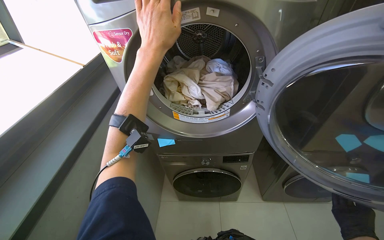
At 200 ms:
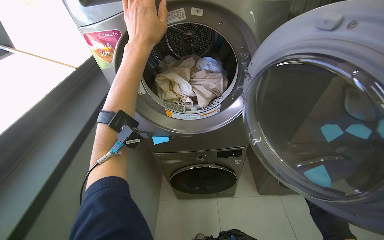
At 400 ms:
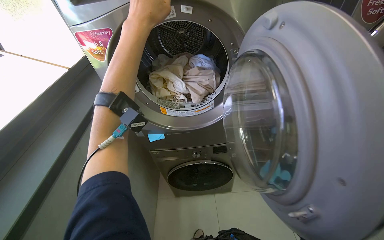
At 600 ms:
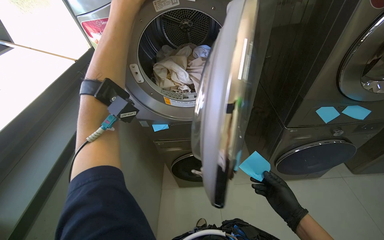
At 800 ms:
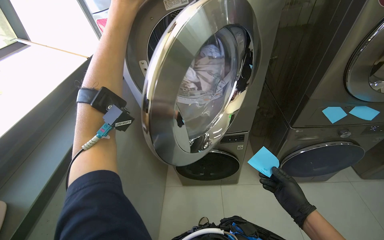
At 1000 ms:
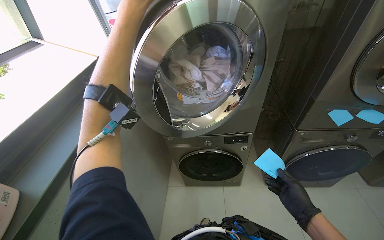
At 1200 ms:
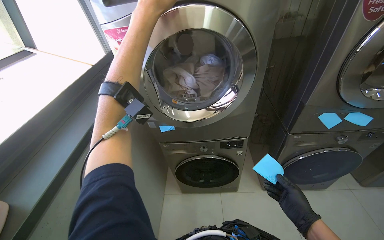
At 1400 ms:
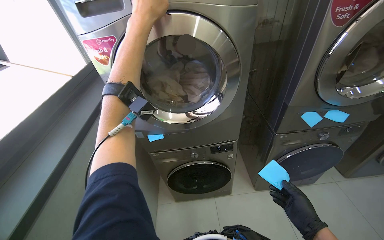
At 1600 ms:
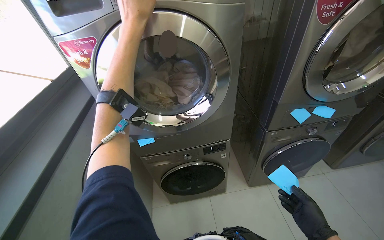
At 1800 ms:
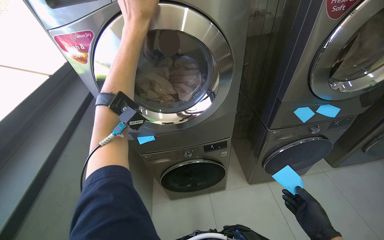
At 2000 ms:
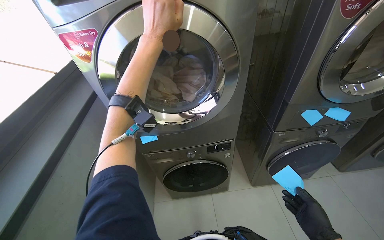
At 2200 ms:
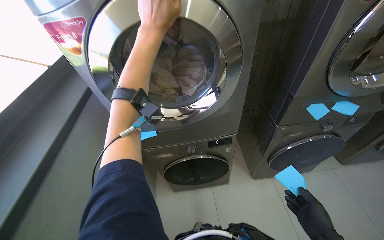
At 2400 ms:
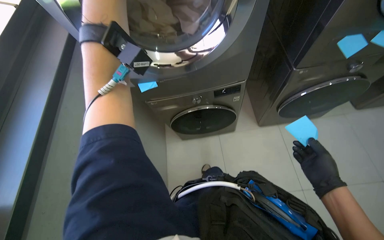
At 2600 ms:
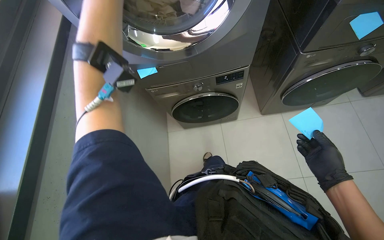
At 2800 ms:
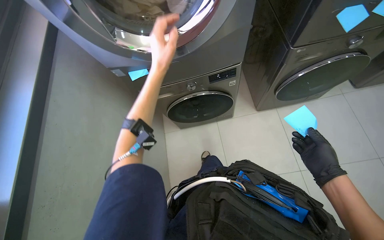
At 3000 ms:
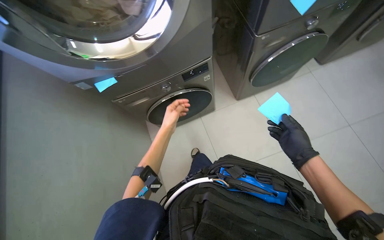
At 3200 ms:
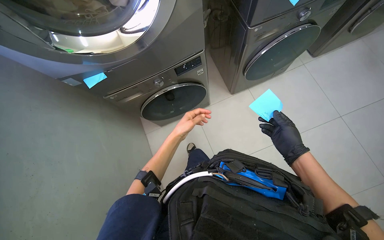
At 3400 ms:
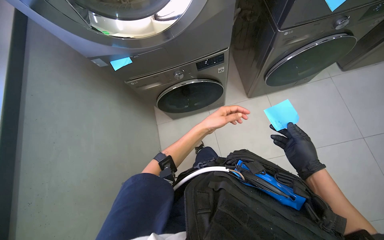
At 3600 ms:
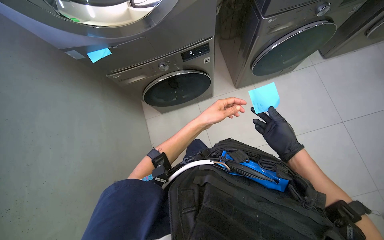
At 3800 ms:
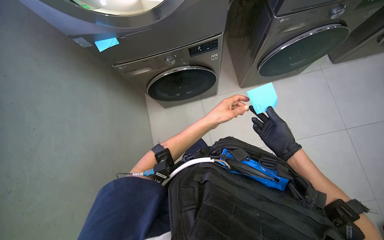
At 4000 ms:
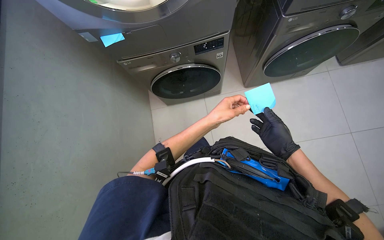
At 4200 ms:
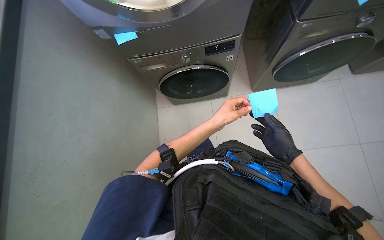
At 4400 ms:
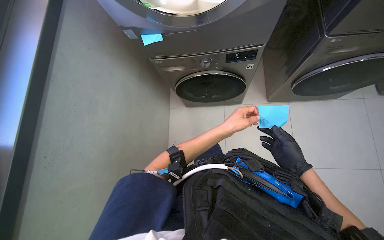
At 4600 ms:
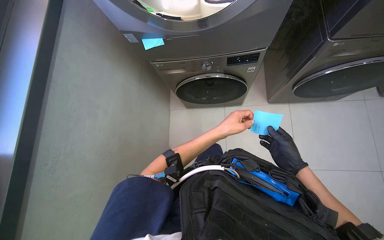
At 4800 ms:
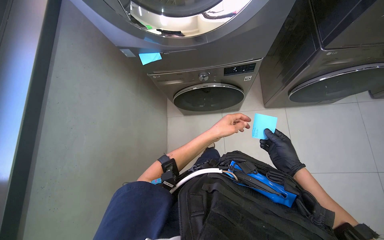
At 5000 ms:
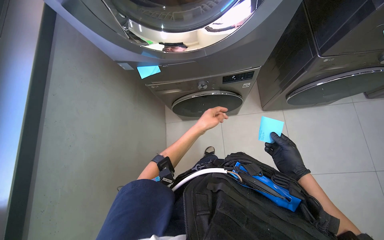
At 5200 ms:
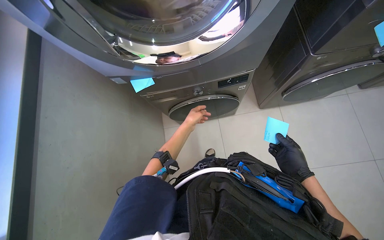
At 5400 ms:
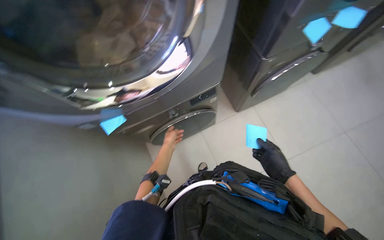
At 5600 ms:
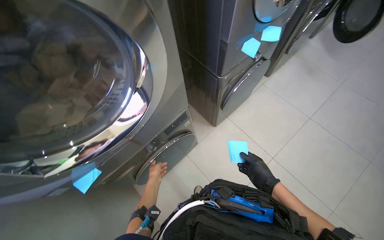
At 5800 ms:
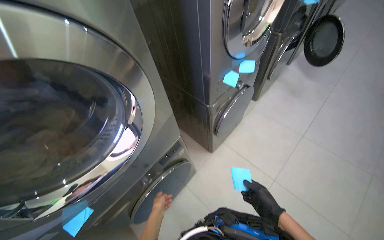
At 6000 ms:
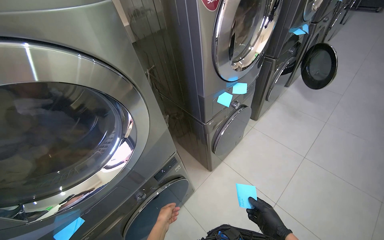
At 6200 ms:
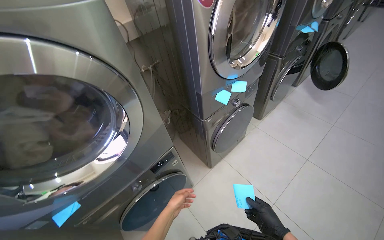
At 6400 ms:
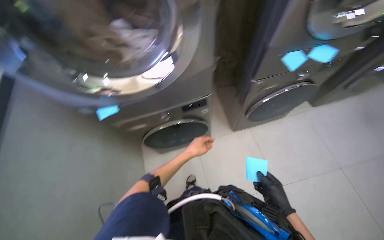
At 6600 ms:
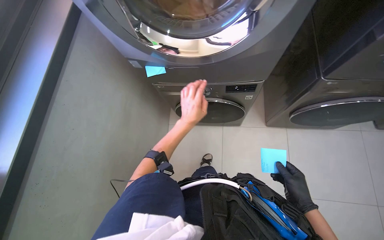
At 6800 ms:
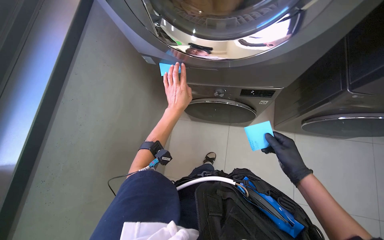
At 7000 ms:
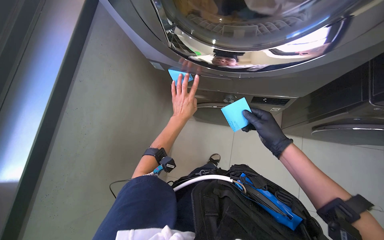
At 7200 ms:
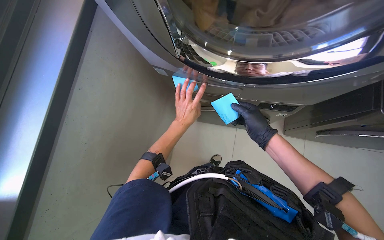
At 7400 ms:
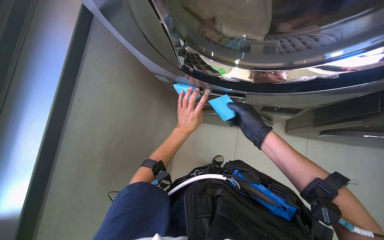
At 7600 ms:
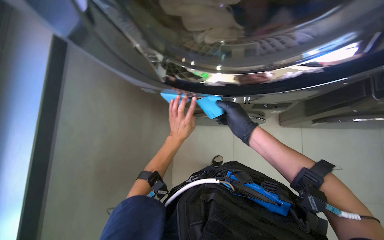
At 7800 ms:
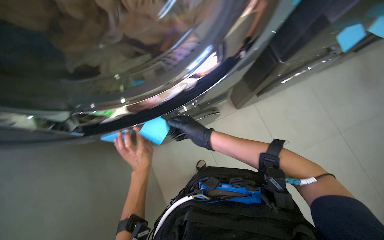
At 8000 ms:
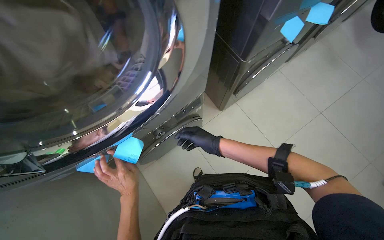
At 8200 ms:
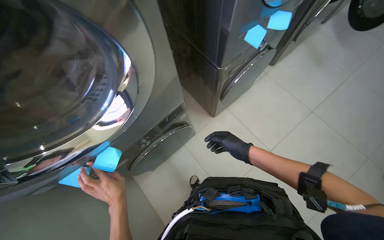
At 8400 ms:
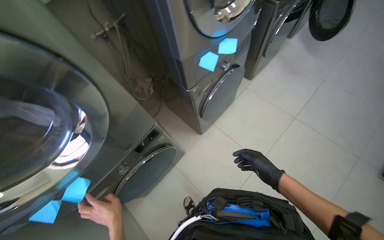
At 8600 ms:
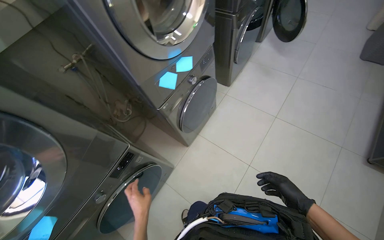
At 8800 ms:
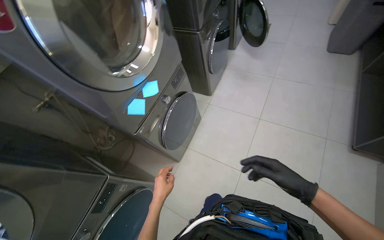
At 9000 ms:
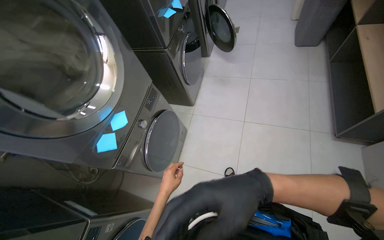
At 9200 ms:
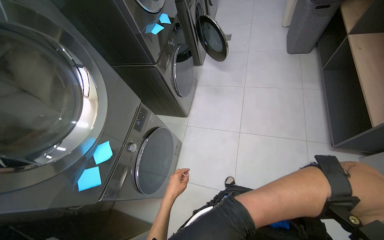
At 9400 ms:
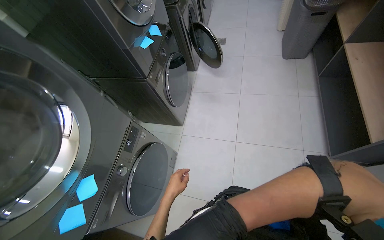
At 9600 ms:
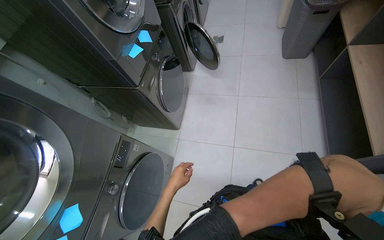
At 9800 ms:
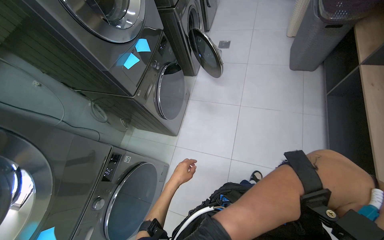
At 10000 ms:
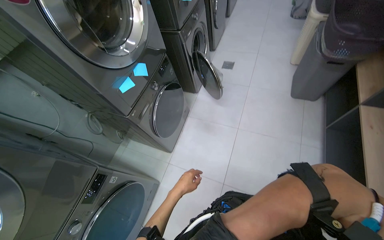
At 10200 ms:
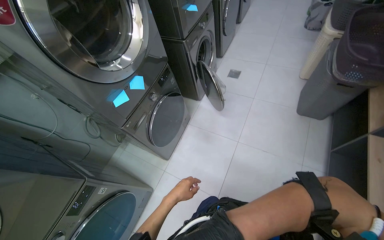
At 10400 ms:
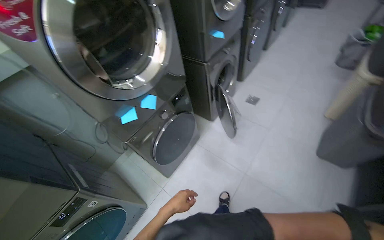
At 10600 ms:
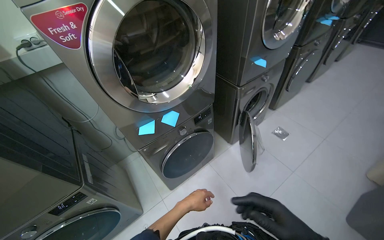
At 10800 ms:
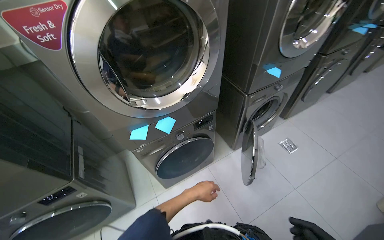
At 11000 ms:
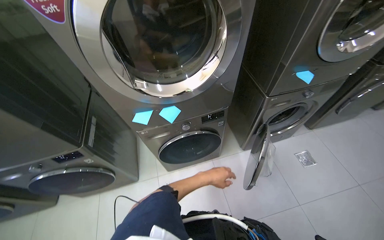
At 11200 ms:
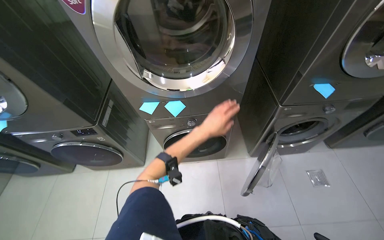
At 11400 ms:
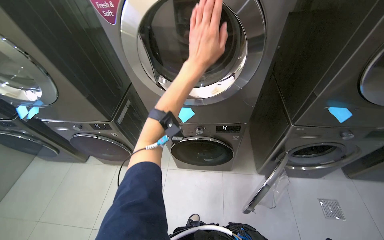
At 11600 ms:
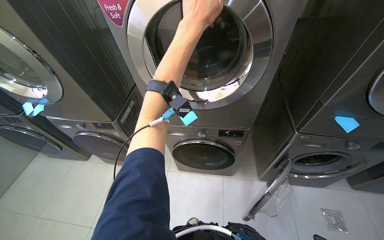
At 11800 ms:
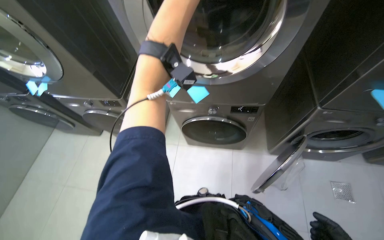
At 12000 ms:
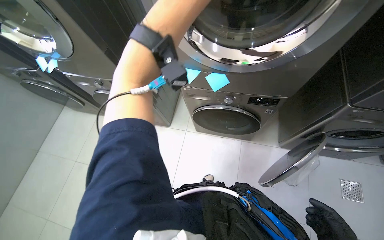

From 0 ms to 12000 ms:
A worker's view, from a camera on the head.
Job: managing laundry.
The whole recording: Operating laundry machines. The worker places notes on machines, loads and unloads clothes, cleans lint filters, and adjusts machine settings.
From 1600 ms to 3000 ms: The wearer looks approximately 35 degrees further downward. The left hand travels farther from the camera and down the picture by roughly 60 cm.
From 3000 ms to 4400 ms: The left hand is displaced to the right by about 15 cm.
From 4400 ms to 6000 ms: The view tips upward by approximately 40 degrees. The scene rotates counterclockwise by approximately 40 degrees.
From 6000 ms to 7600 ms: The wearer's head swings some 45 degrees to the left. The wearer looks some 25 degrees further downward.
From 7600 ms to 9000 ms: The camera is carried approximately 70 cm. The head turns to the right by roughly 60 degrees. The view tilts some 25 degrees upward.
From 9000 ms to 10400 ms: The head travels roughly 90 cm.
From 10400 ms to 12000 ms: The wearer's head swings about 65 degrees to the left. The wearer looks some 20 degrees further downward.

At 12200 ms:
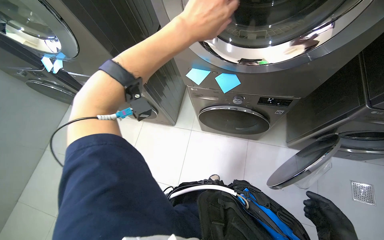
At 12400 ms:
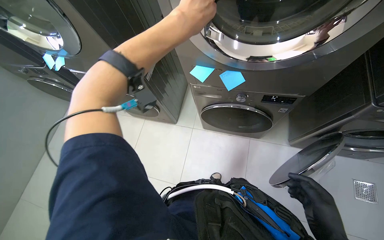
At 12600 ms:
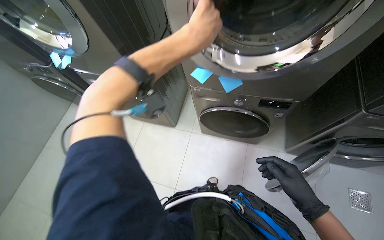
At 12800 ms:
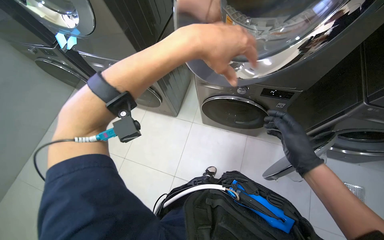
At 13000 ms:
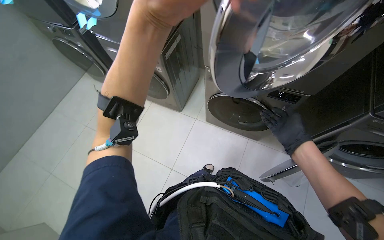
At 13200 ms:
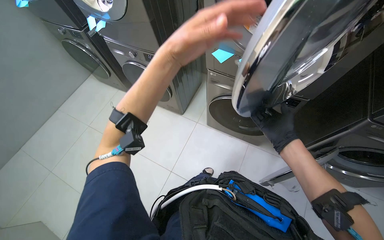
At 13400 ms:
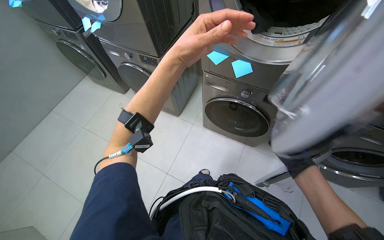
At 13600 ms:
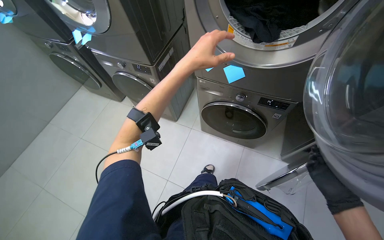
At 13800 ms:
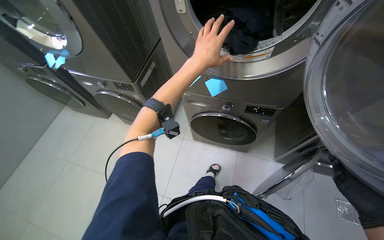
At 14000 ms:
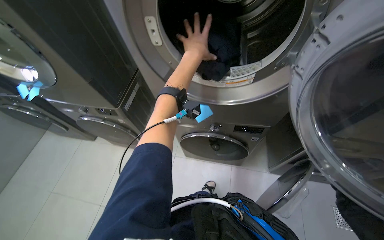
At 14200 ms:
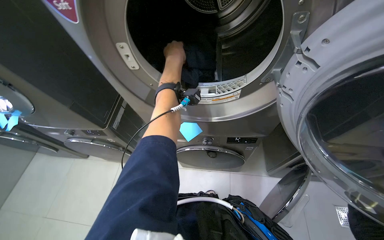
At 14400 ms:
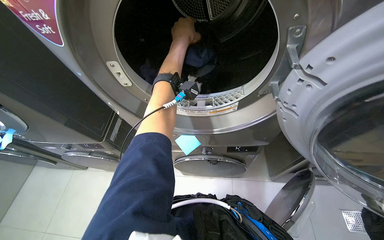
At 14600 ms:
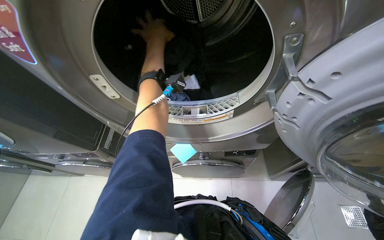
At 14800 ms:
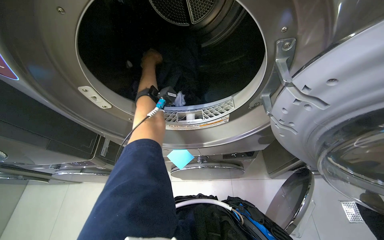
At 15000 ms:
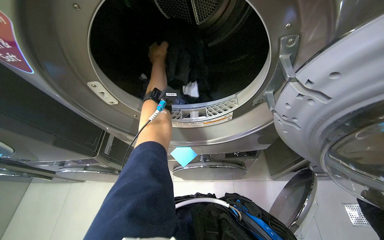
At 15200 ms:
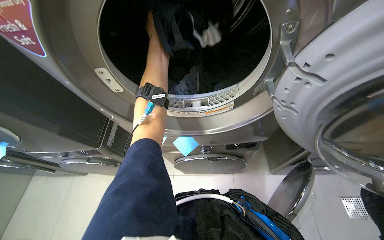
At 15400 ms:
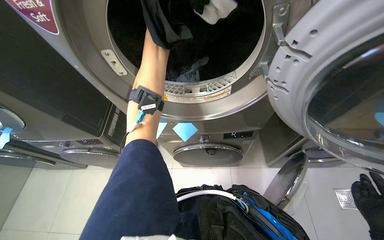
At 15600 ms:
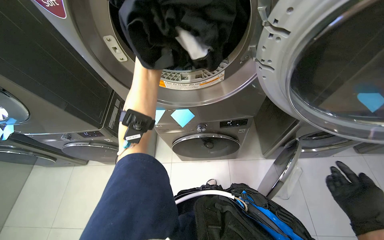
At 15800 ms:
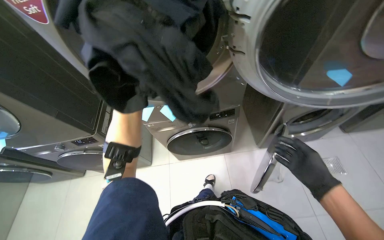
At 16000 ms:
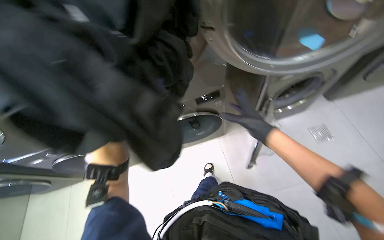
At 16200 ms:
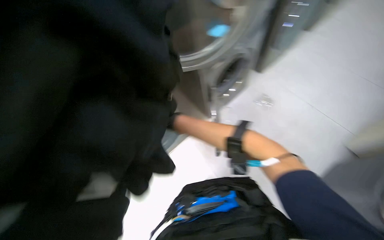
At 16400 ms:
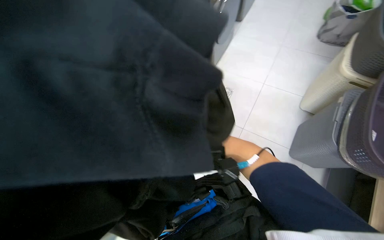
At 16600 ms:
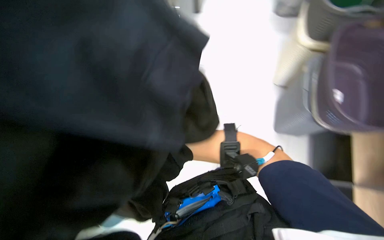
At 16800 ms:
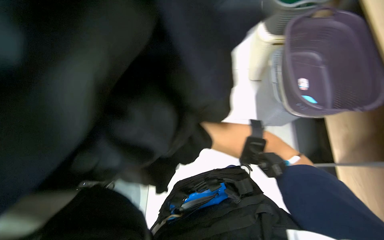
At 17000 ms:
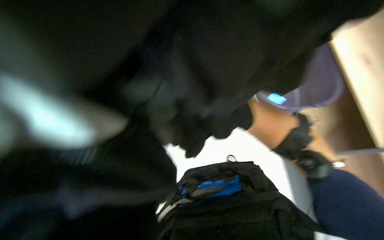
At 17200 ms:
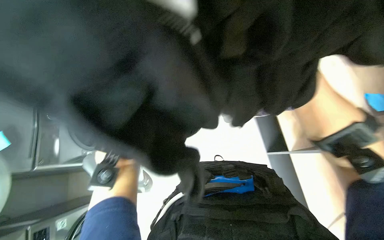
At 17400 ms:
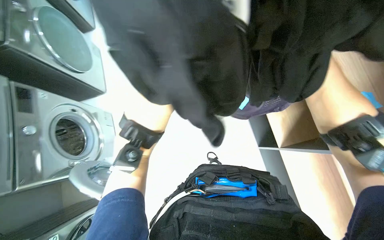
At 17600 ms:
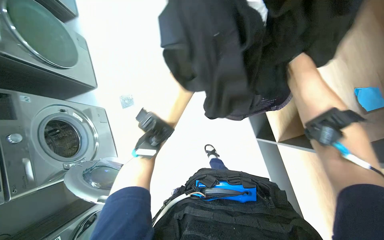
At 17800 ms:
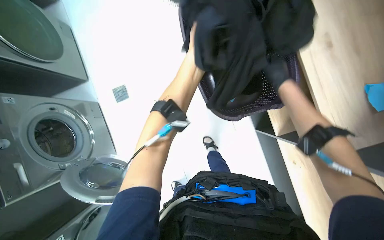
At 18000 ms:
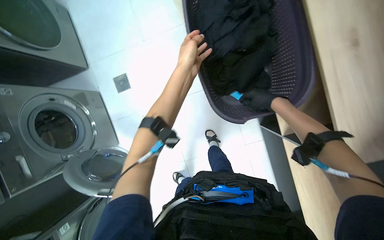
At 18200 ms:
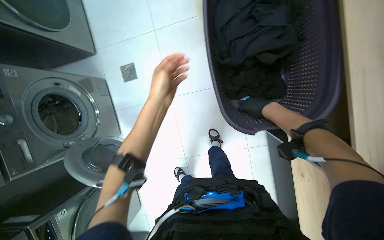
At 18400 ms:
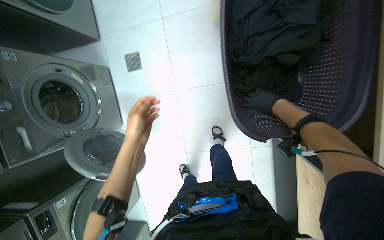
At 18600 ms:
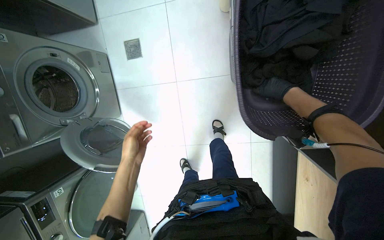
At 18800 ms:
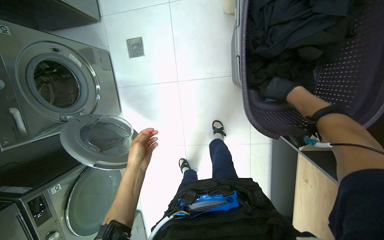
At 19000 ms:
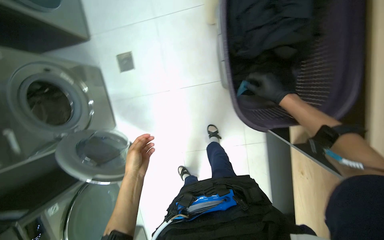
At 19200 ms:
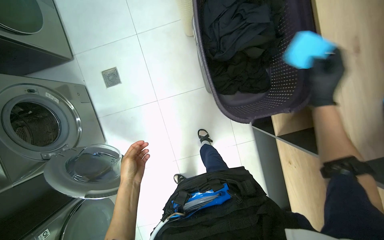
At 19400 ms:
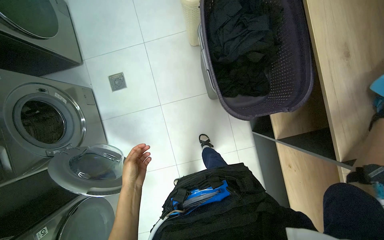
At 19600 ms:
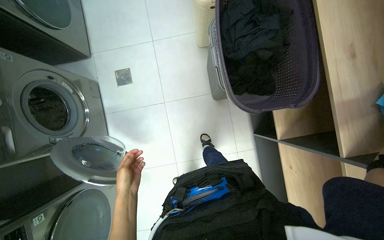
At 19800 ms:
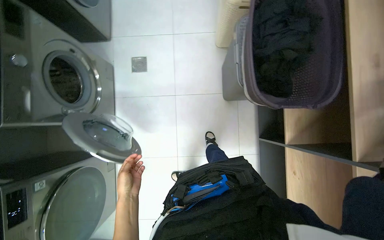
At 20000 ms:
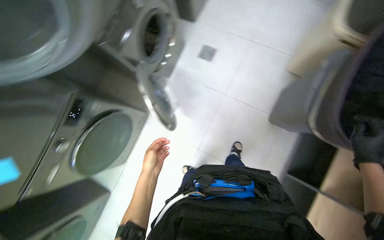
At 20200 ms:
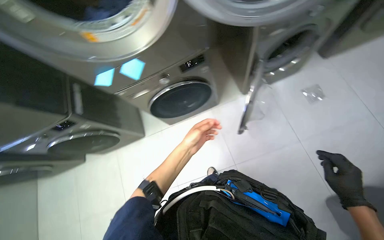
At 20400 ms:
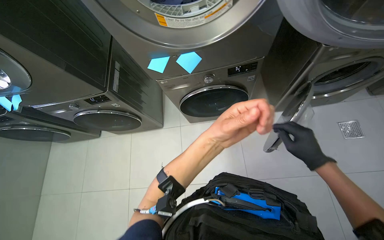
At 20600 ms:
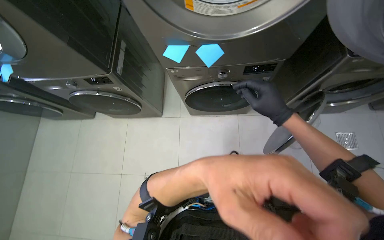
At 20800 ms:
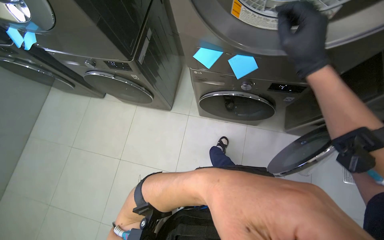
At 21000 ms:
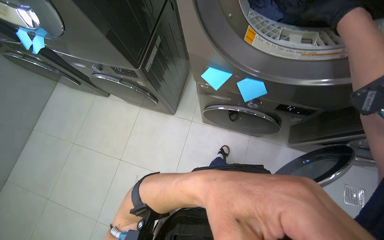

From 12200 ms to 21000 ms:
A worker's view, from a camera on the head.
Job: managing laundry.
The whole recording: Operating laundry machines. The worker places notes on machines, loads and unloads clothes, cleans lint filters, and adjusts machine settings.
From 13600 ms to 15200 ms: The left hand shifts approximately 40 cm up the picture, and reaches some 35 cm farther from the camera, then returns.
From 15200 ms to 16600 ms: The wearer's head swings about 75 degrees to the right.
From 18000 ms to 19600 ms: The left hand moves down the picture and to the left, about 50 cm.
From 19600 ms to 21000 ms: The head travels about 60 cm. Everything in view rotates about 65 degrees clockwise.
